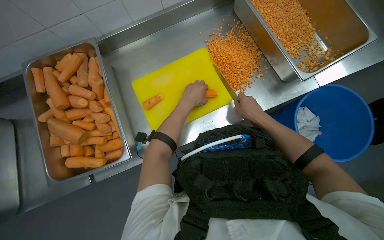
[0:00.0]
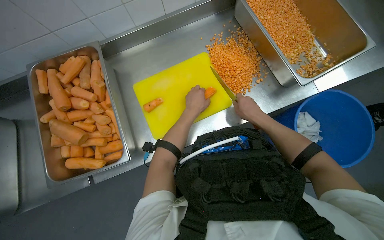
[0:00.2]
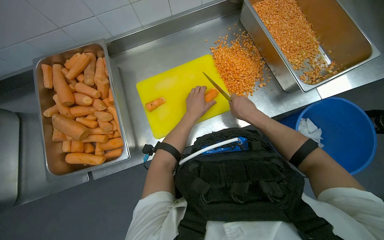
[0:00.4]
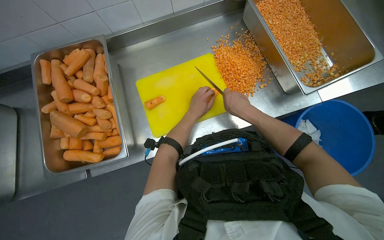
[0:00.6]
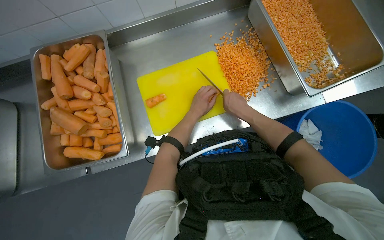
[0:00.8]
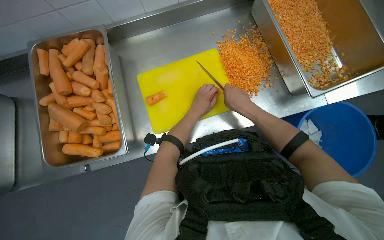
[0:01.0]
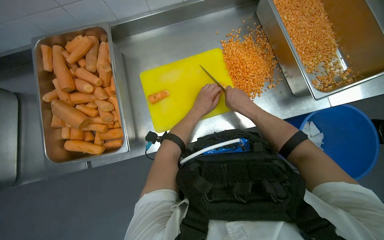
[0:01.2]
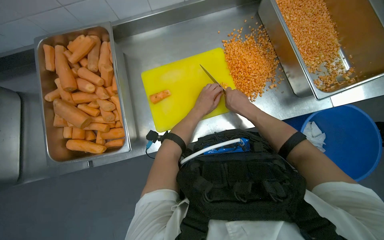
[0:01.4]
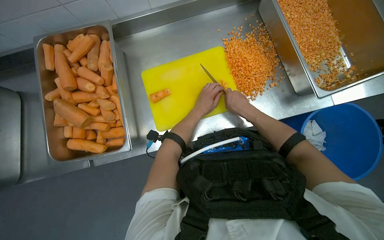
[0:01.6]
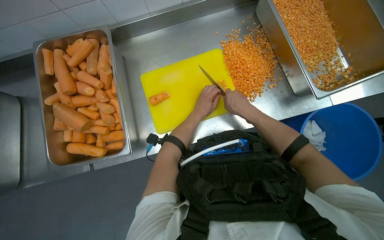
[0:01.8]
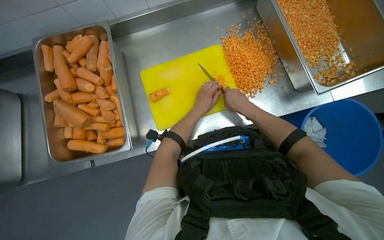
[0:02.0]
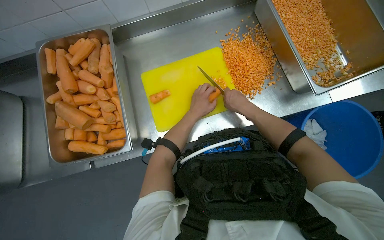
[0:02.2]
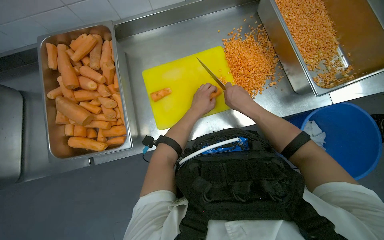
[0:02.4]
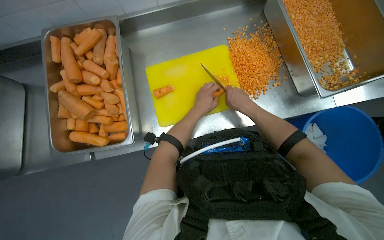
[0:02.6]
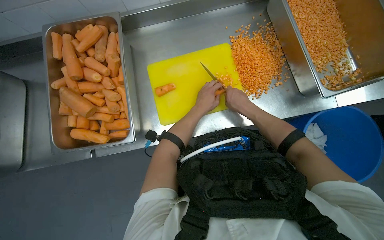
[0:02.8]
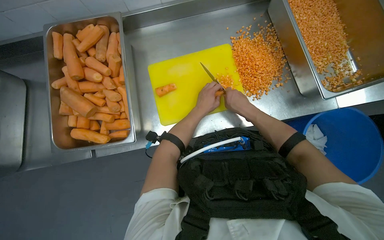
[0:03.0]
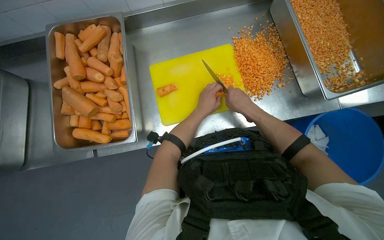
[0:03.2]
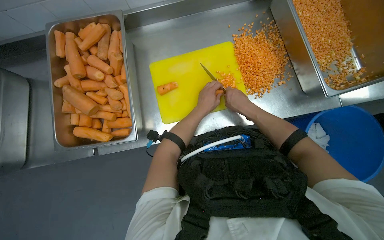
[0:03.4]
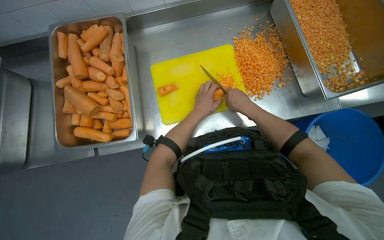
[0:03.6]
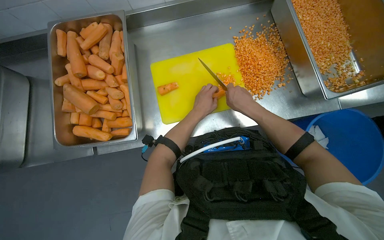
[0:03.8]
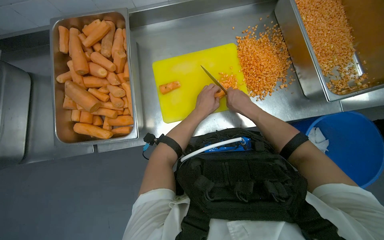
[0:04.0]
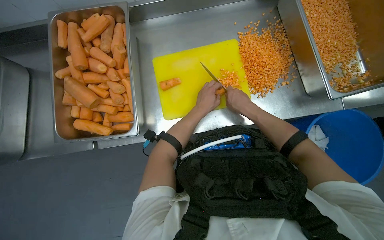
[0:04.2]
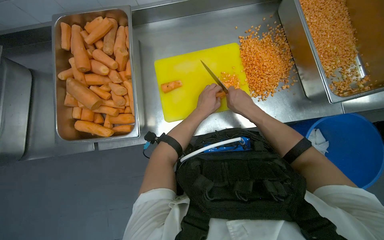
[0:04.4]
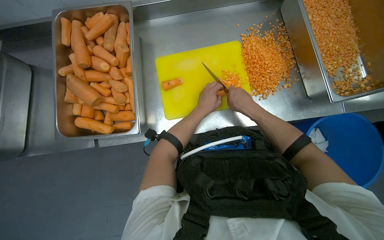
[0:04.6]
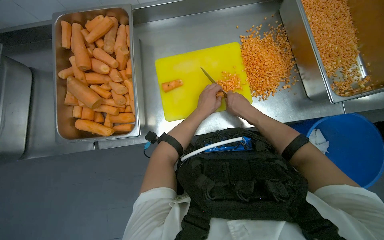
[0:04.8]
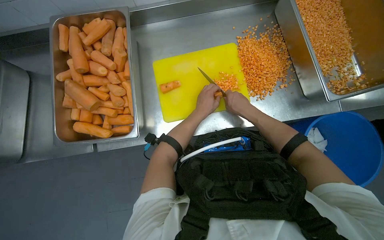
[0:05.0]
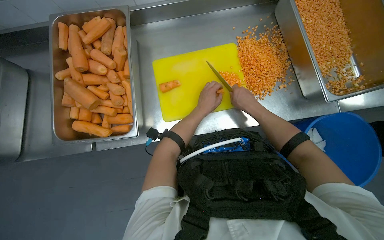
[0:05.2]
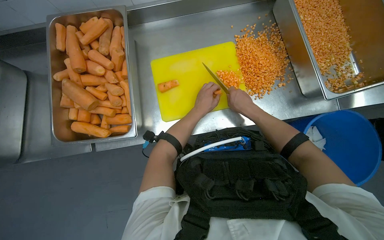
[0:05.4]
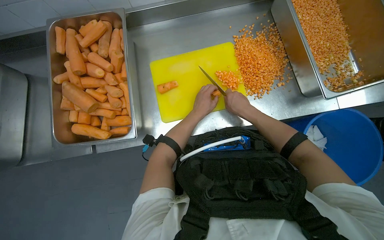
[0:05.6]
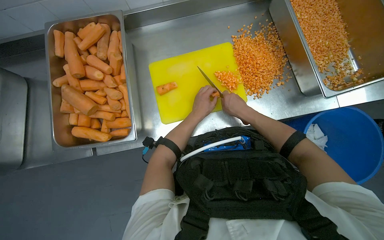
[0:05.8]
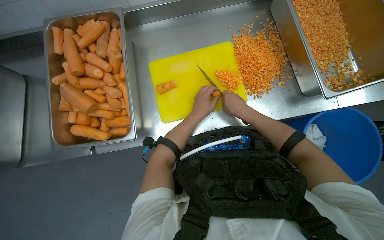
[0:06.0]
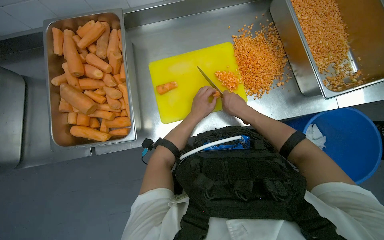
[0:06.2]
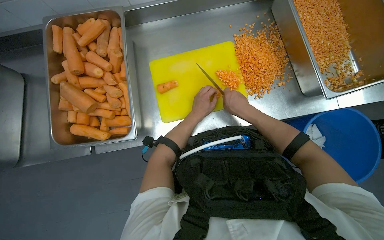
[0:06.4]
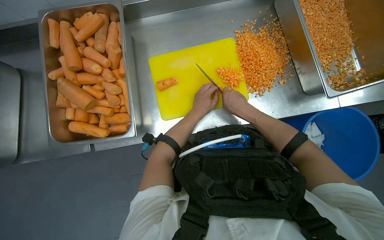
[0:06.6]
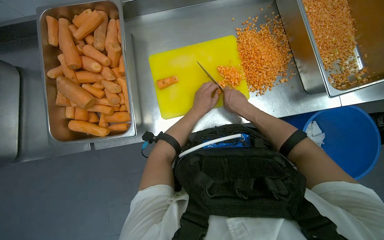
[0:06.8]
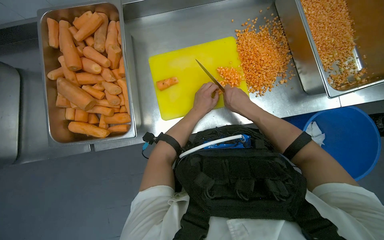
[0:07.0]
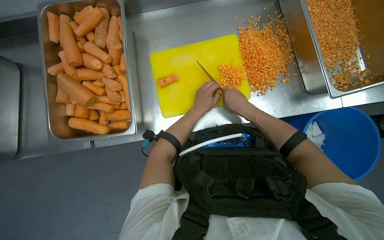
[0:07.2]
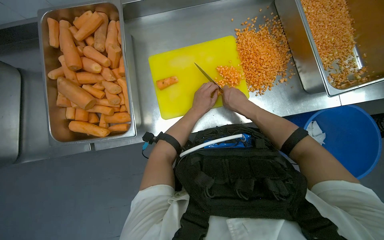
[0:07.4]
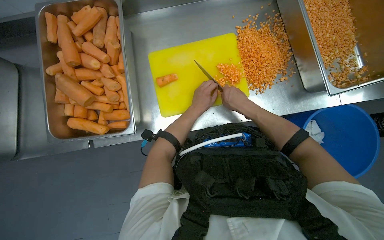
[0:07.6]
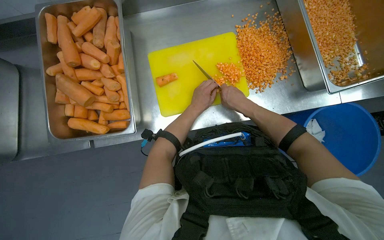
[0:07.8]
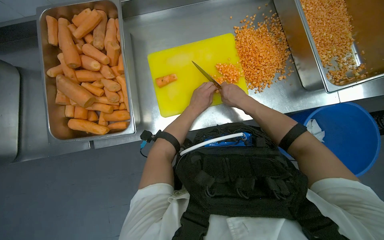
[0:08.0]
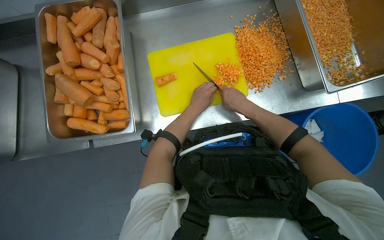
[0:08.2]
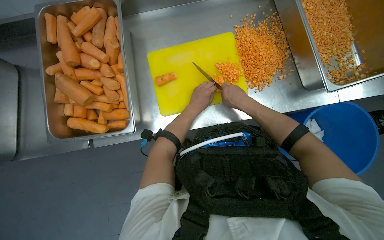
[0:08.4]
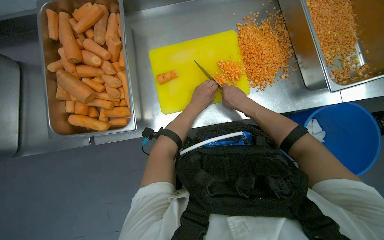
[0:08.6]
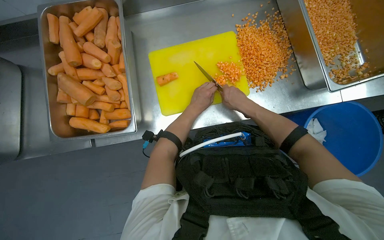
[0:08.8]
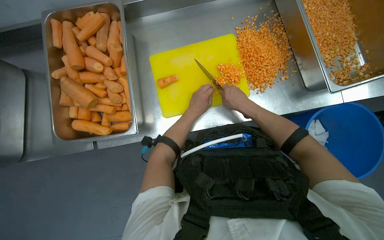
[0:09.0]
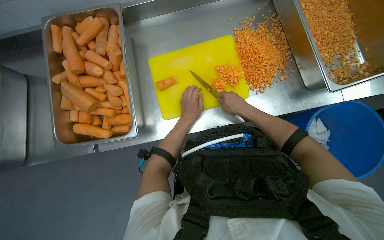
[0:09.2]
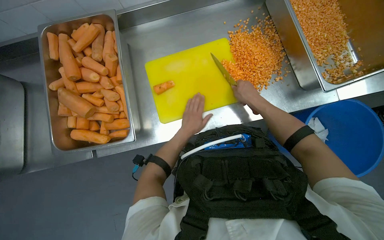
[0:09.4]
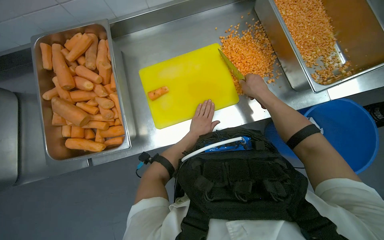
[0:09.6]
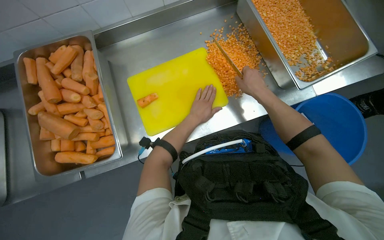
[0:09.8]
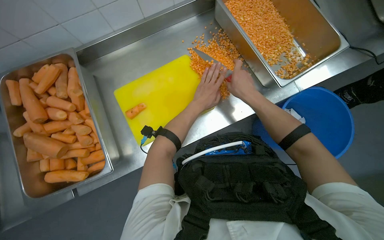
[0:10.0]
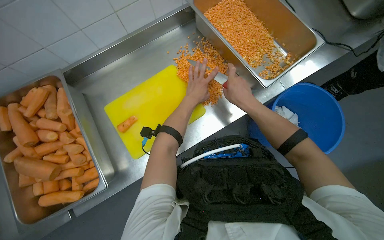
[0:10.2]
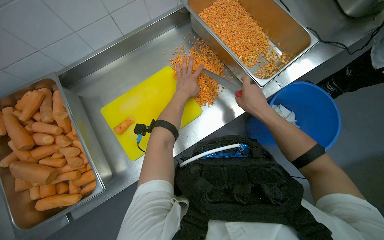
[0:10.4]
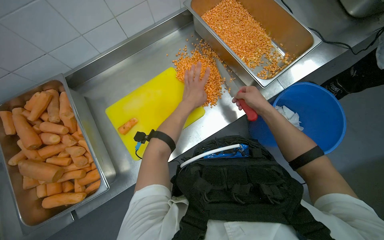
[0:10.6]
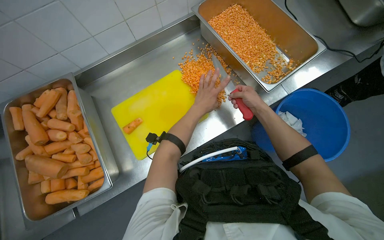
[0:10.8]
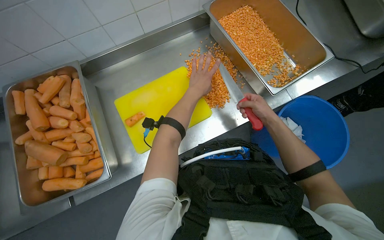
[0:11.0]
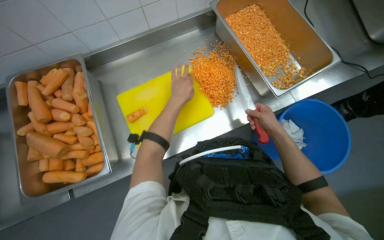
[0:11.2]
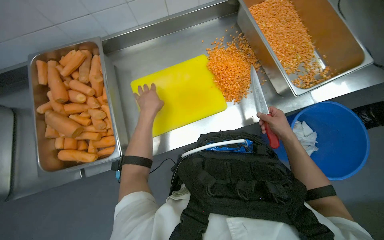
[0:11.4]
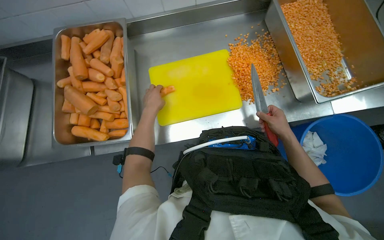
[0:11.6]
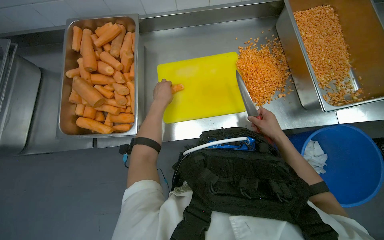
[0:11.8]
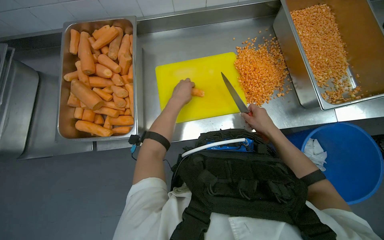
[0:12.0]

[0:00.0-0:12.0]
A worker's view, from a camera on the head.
Job: preparing food.
The whole recording: Dicing carrots on cutting board. The worker continues dicing carrots on a yellow cutting board and pushes the diced pieces into a metal tray.
0:00.0 to 0:01.6: The left hand heads farther from the camera, covering some 10 cm.
0:01.6 to 0:09.0: The hands are busy where they are.
0:09.0 to 0:10.4: The right hand travels to the right by about 25 cm. The left hand is displaced up the picture by roughly 15 cm.
0:10.4 to 0:12.0: The left hand travels to the left and back again, approximately 25 cm each way.

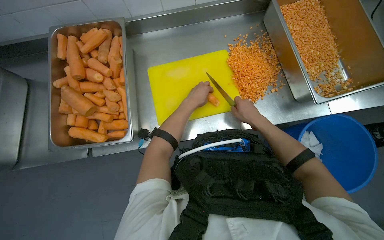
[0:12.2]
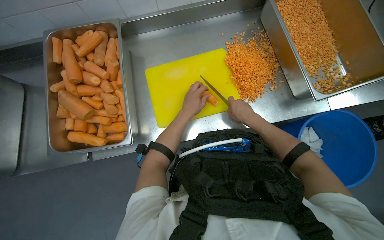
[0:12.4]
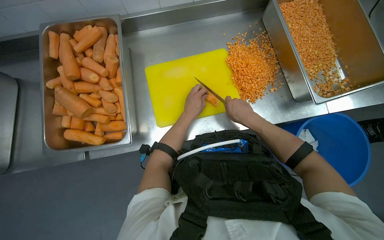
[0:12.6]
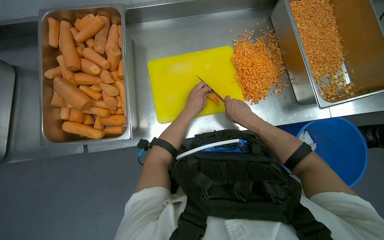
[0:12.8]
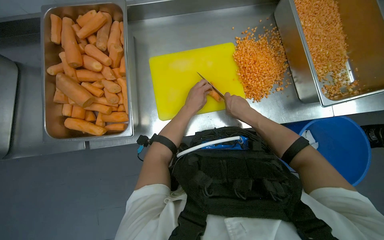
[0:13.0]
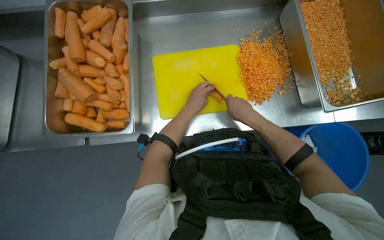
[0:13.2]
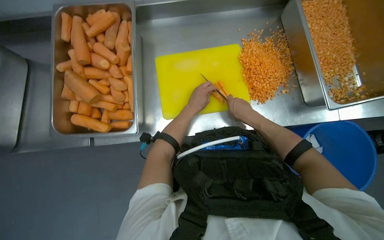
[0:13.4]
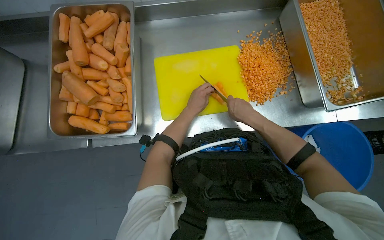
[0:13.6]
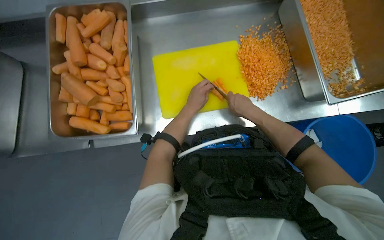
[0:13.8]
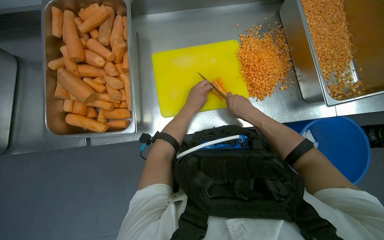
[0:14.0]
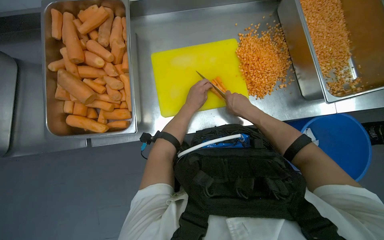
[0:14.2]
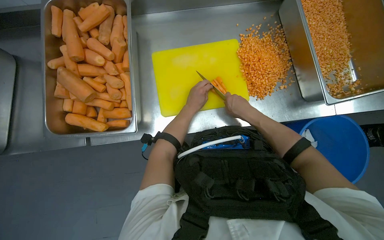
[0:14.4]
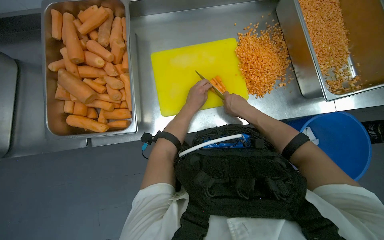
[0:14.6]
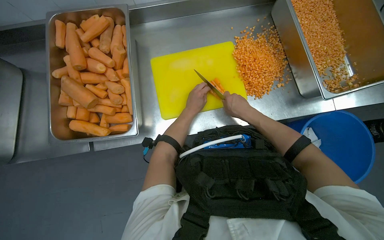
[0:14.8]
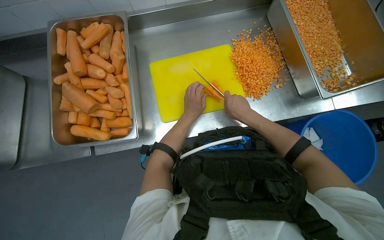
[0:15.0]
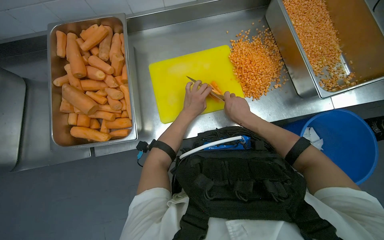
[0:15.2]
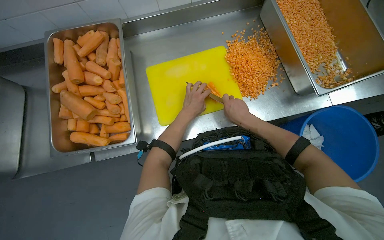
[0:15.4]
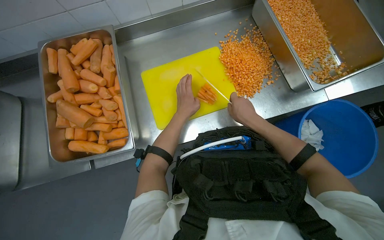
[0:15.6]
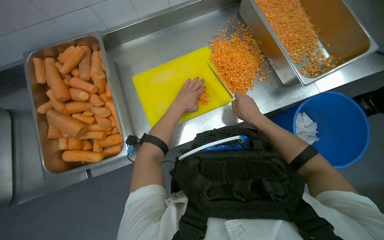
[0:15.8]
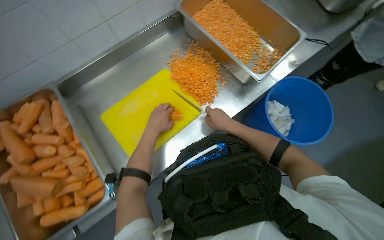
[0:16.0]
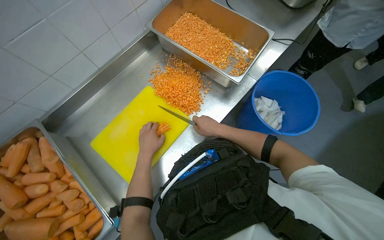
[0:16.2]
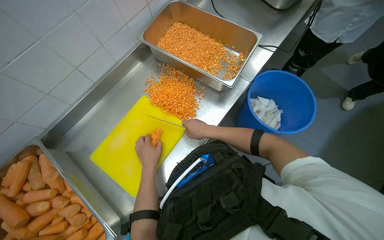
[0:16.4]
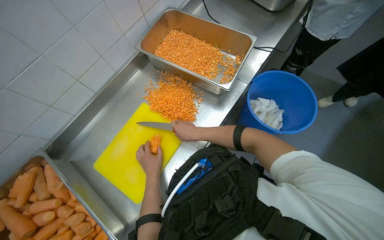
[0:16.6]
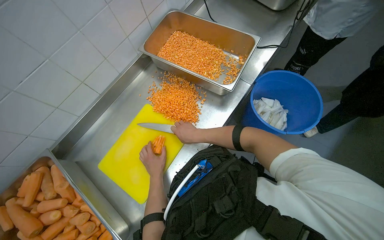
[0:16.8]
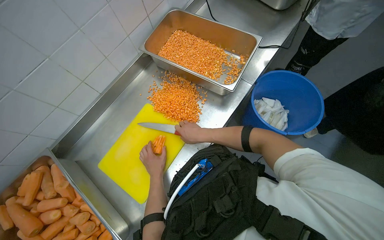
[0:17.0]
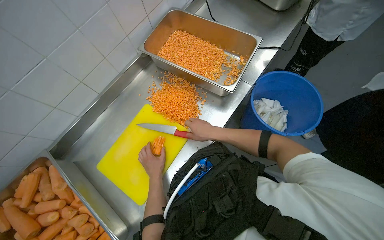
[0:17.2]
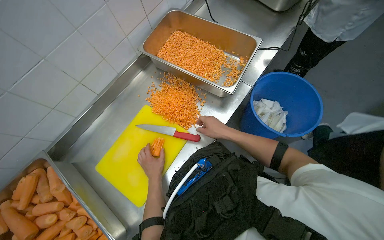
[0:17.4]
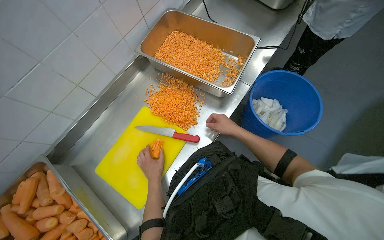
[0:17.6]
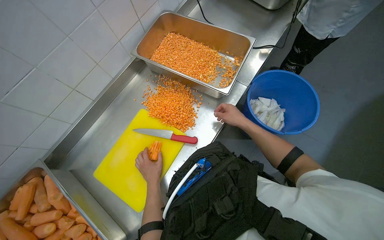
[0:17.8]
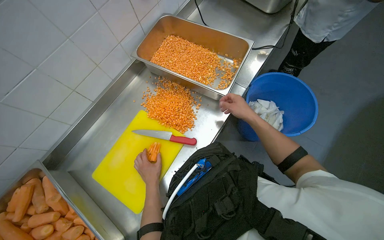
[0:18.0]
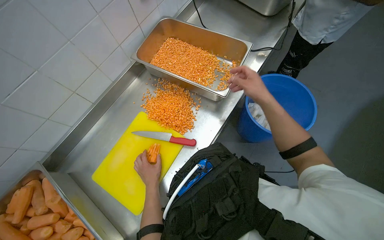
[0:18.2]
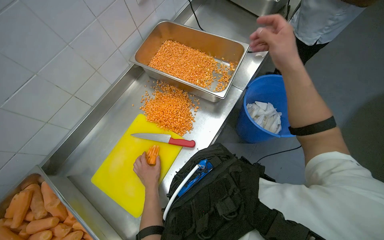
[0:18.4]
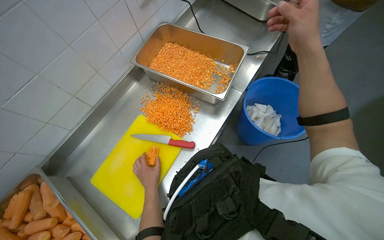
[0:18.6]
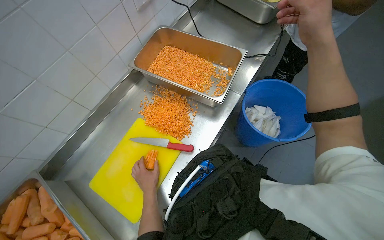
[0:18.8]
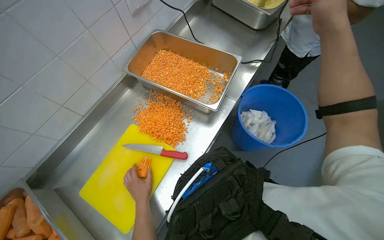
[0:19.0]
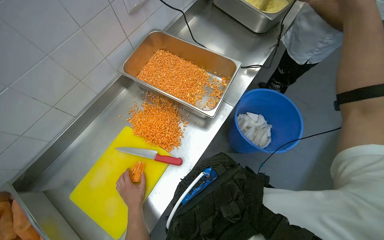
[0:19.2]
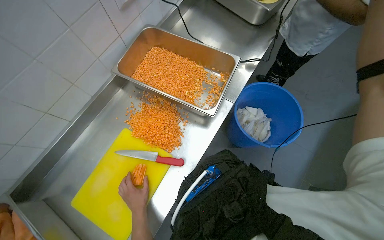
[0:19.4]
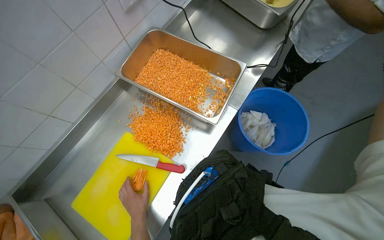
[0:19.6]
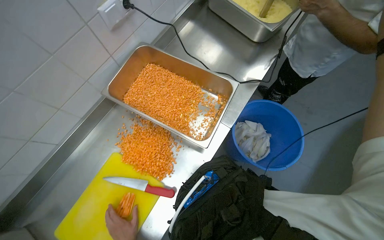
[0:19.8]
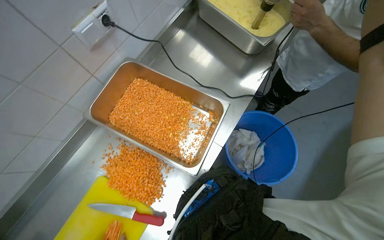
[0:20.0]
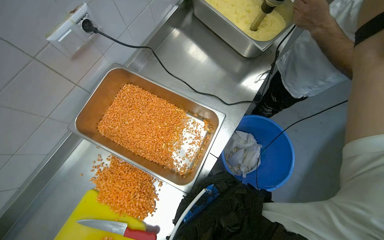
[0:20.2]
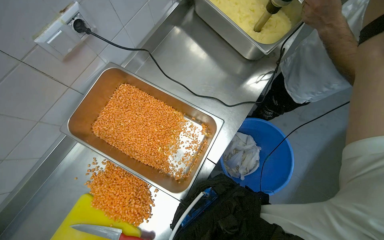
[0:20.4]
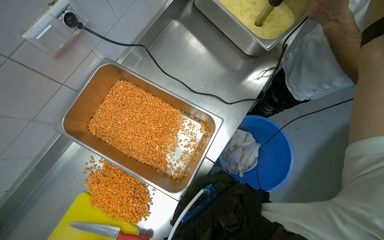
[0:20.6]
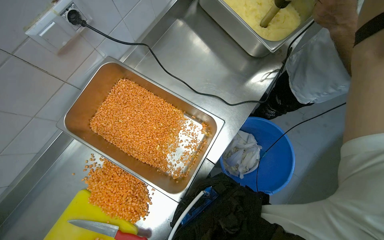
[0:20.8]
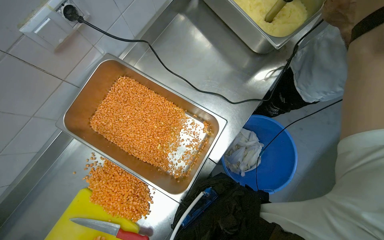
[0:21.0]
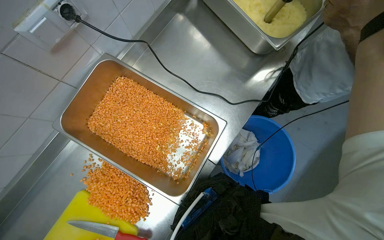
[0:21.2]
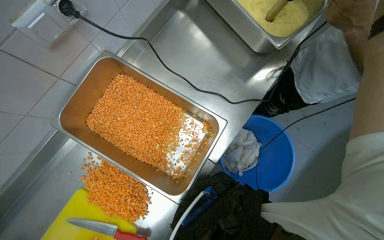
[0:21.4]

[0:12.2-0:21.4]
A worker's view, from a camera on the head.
Job: preparing food.
The whole recording: Dicing carrots on cutting board. The worker continues dicing carrots on a yellow cutting board and pushes the diced pieces into a metal tray.
0:12.2 to 0:15.2: The hands make small movements and keep their place.
0:15.2 to 0:16.8: The wearer looks some 10 degrees further upward. The scene rotates counterclockwise by roughly 45 degrees.
0:16.8 to 0:18.4: The right hand travels to the right, up the picture and nearer to the camera by approximately 40 cm.
